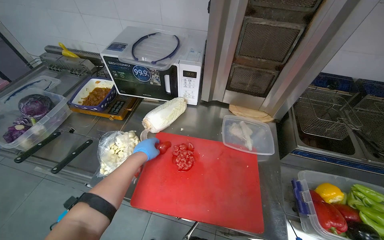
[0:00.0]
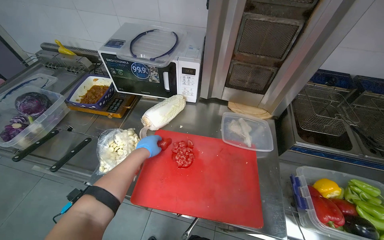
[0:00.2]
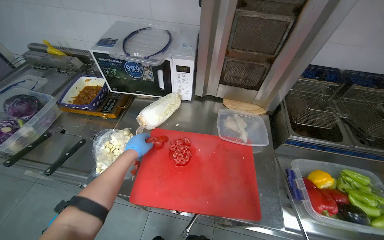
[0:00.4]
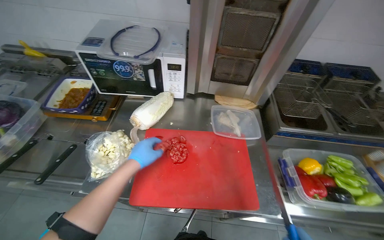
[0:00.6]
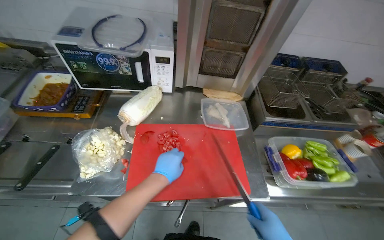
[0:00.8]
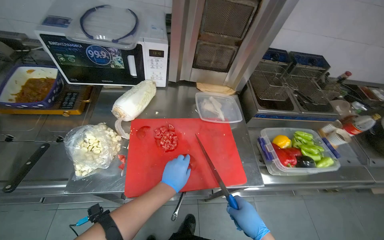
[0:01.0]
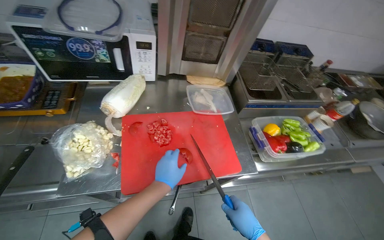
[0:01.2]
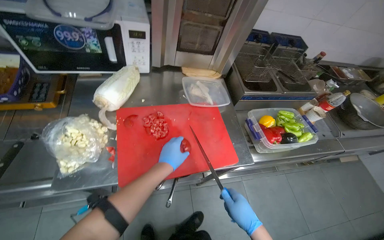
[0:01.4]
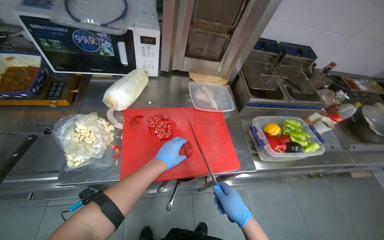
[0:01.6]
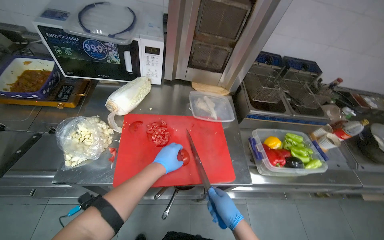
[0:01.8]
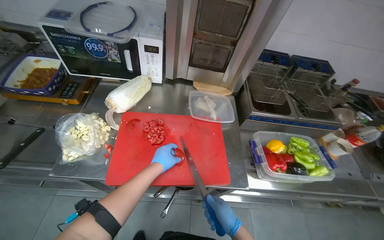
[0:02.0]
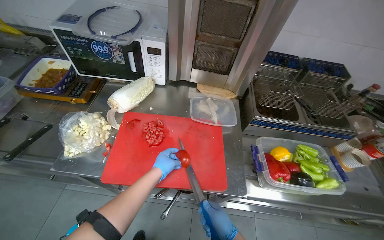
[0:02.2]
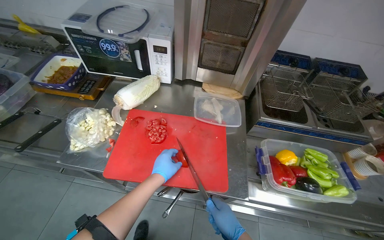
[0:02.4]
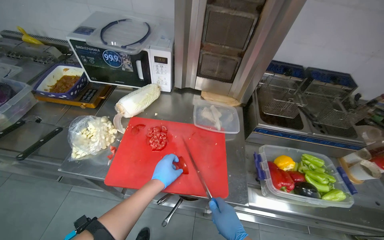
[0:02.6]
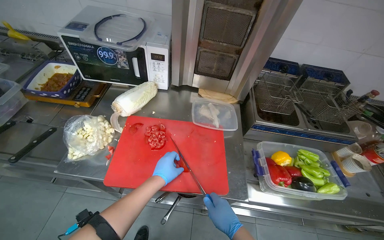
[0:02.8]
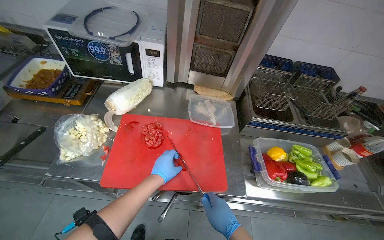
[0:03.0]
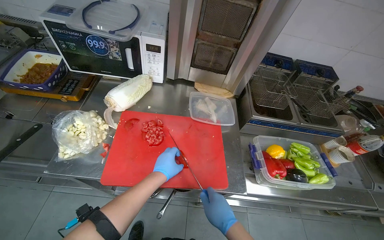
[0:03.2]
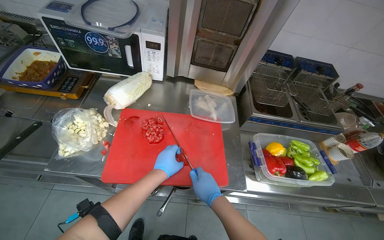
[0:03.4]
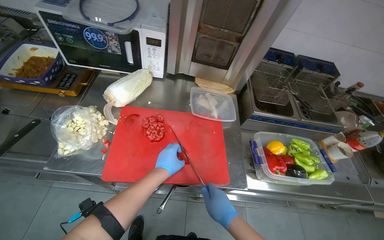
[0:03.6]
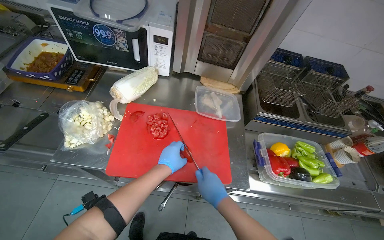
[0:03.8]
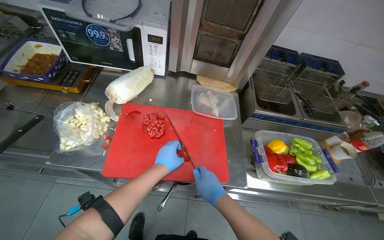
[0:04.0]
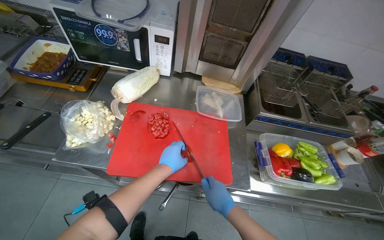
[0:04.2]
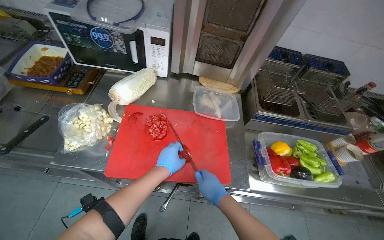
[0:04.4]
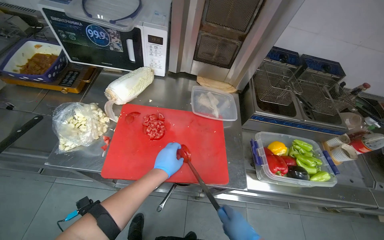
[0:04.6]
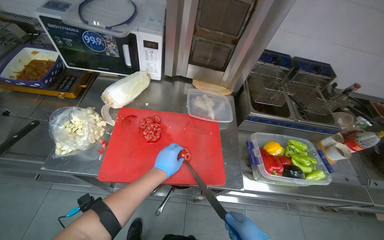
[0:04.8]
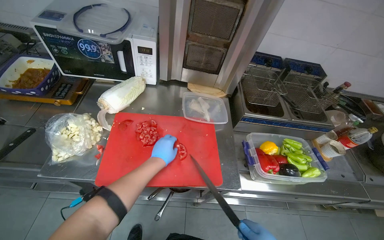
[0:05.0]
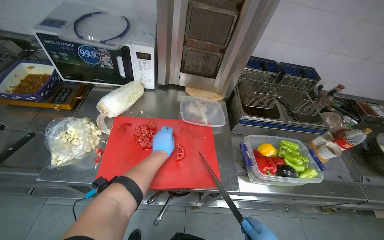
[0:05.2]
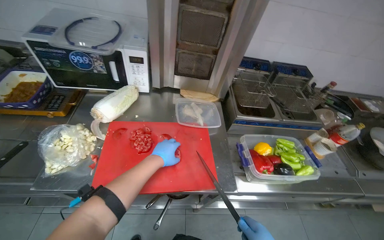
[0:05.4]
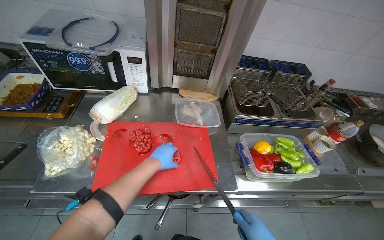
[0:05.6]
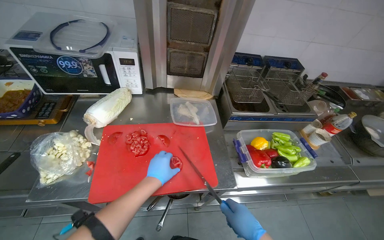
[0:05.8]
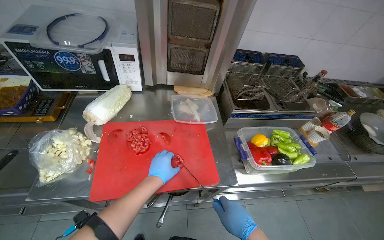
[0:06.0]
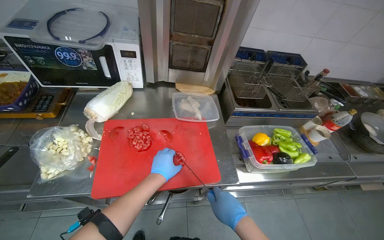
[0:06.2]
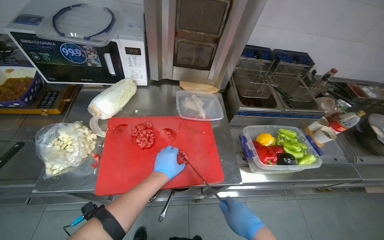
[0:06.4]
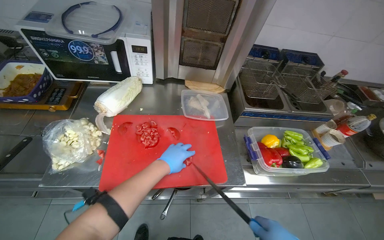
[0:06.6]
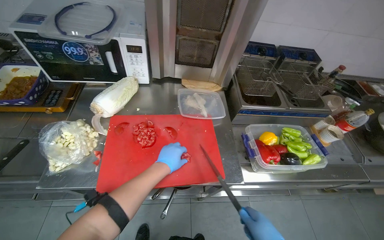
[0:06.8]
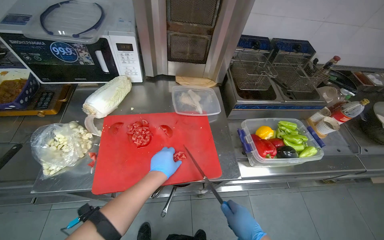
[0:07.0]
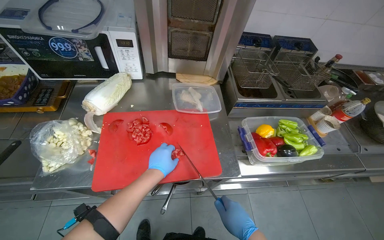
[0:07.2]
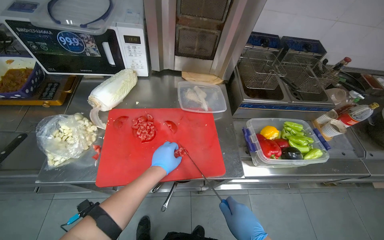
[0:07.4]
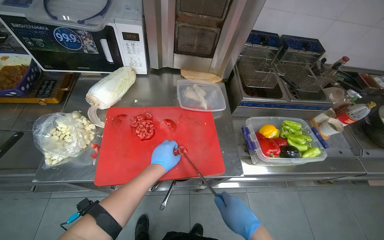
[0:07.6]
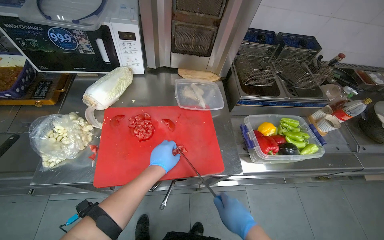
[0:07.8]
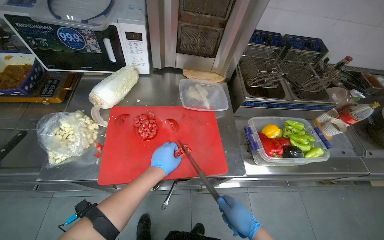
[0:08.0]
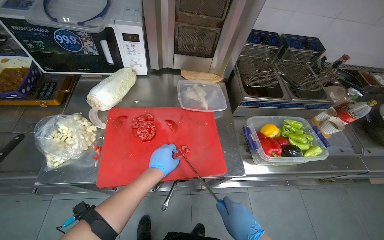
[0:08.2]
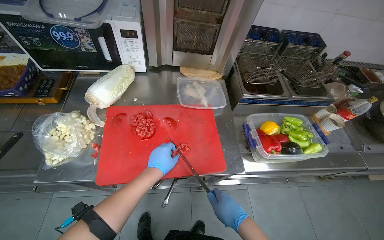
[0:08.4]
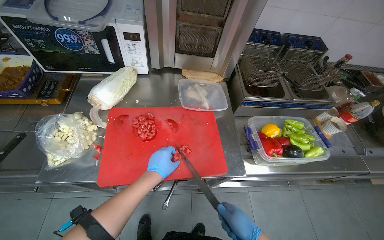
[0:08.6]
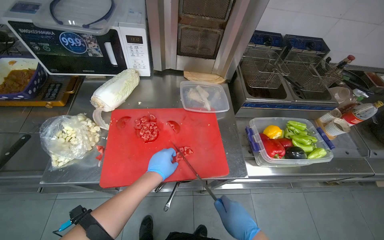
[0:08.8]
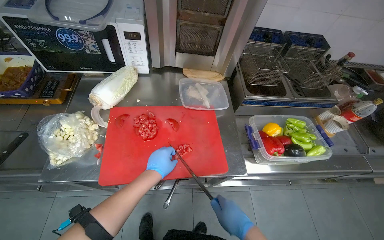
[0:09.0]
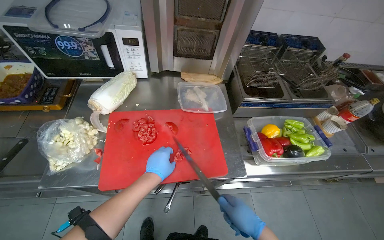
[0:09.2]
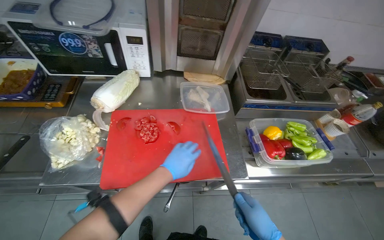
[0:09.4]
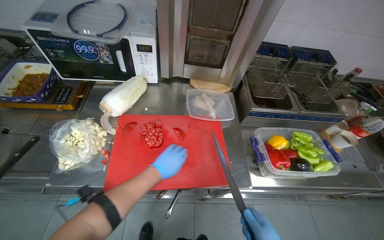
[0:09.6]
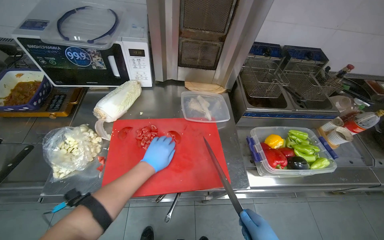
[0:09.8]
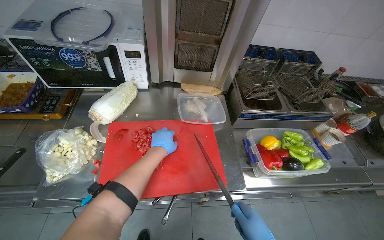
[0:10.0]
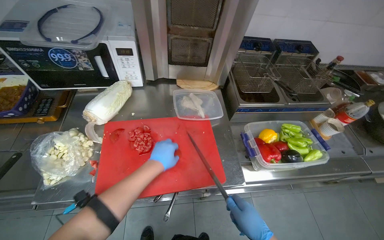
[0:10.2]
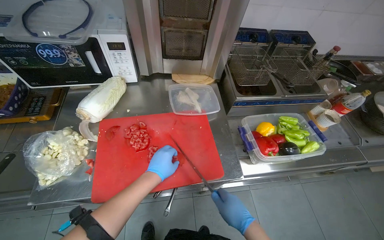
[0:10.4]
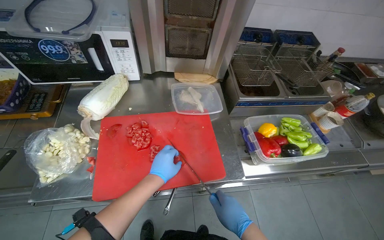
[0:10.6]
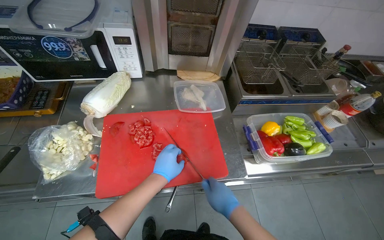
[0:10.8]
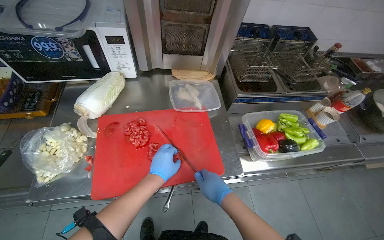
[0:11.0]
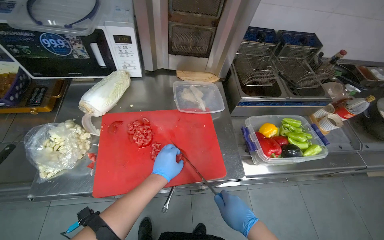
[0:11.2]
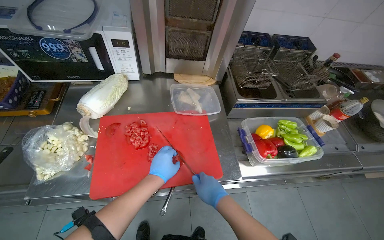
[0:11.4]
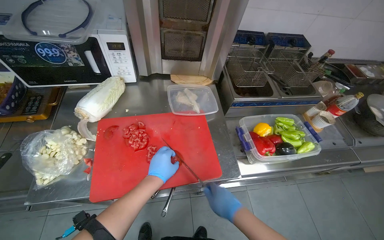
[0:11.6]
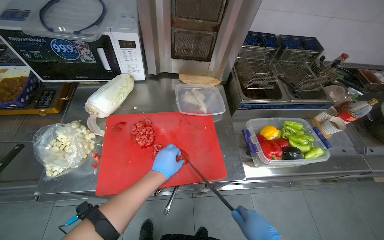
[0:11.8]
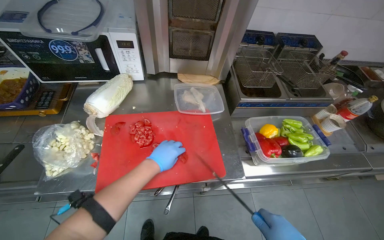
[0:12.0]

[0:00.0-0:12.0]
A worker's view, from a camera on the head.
Job: preparing food.
The whole recording: Chopping tomatoes on cutting board. The worker chops tomatoes into small pieces on a red cutting board.
0:00.0 to 0:01.6: The wearer's head swings some 25 degrees to the right. The left hand is displaced to the right by roughly 10 cm.
0:07.6 to 0:09.0: The hands make small movements and keep their place.

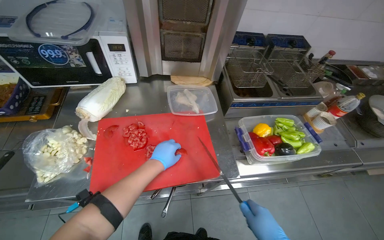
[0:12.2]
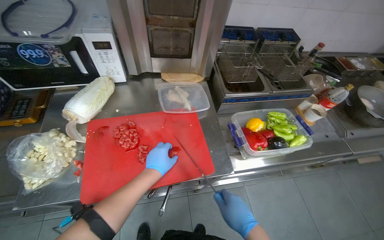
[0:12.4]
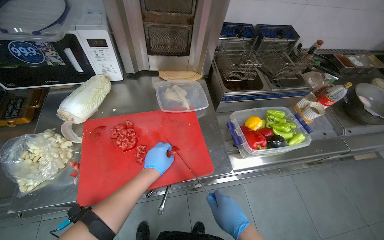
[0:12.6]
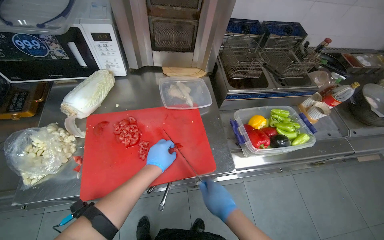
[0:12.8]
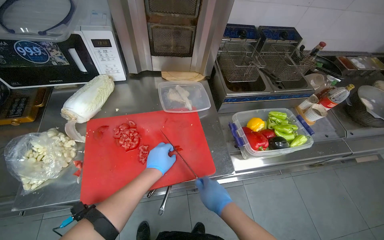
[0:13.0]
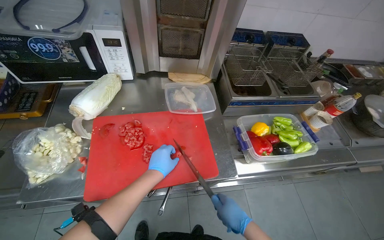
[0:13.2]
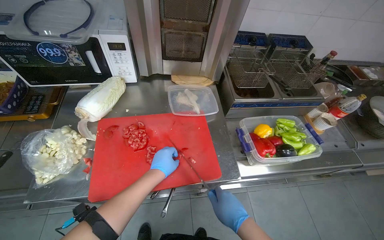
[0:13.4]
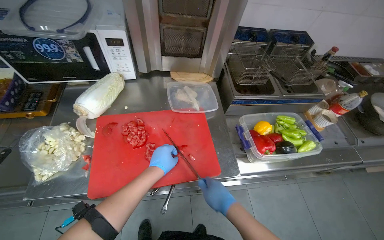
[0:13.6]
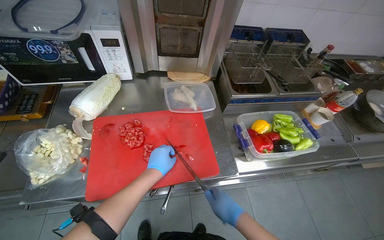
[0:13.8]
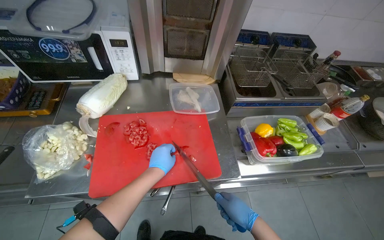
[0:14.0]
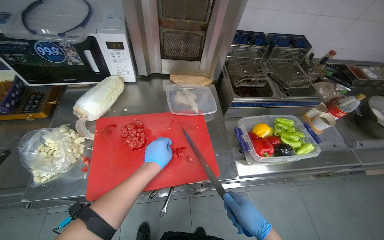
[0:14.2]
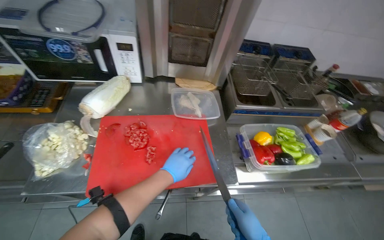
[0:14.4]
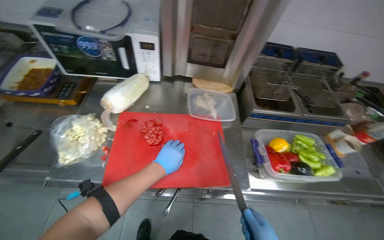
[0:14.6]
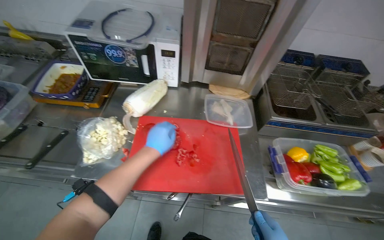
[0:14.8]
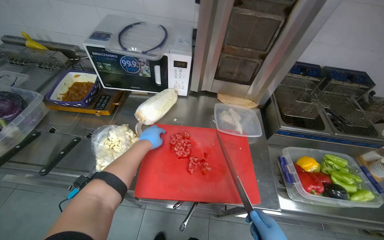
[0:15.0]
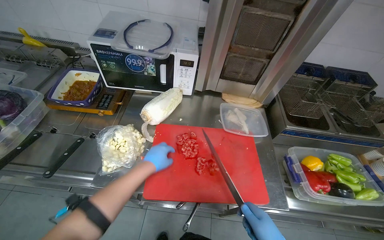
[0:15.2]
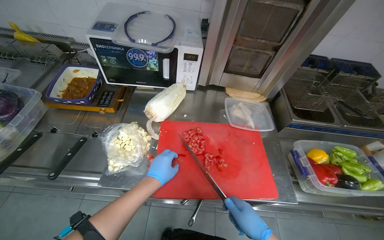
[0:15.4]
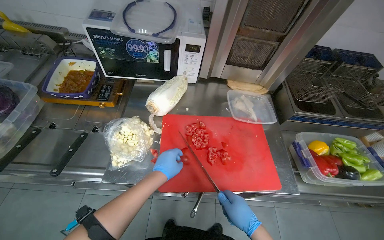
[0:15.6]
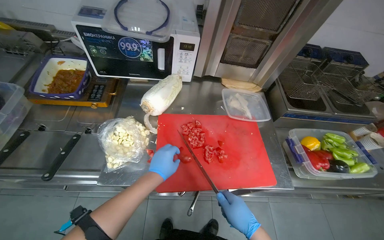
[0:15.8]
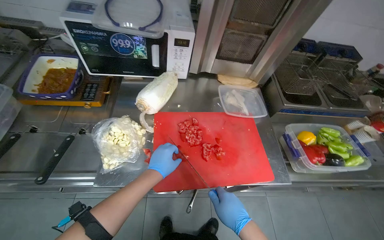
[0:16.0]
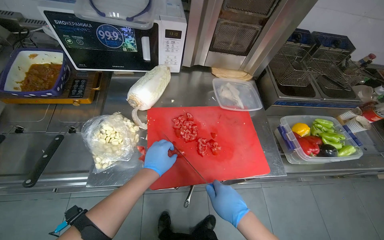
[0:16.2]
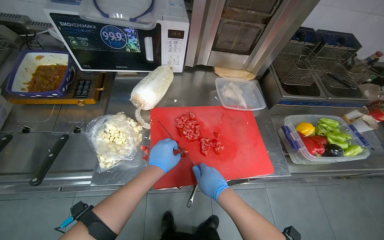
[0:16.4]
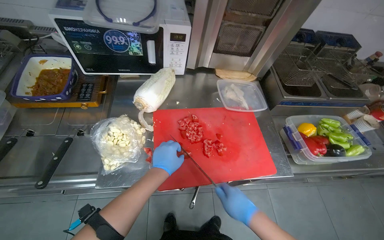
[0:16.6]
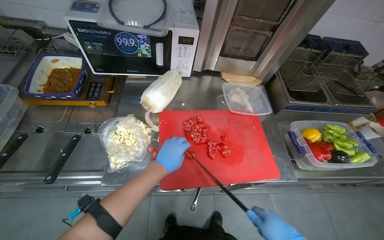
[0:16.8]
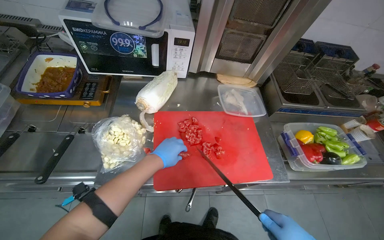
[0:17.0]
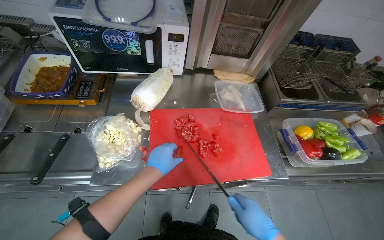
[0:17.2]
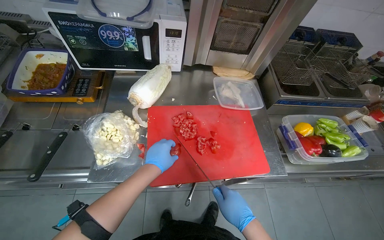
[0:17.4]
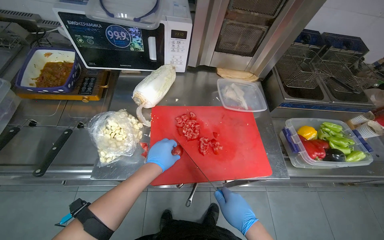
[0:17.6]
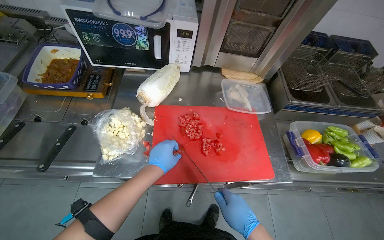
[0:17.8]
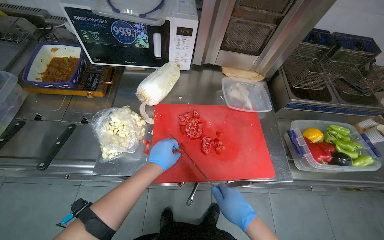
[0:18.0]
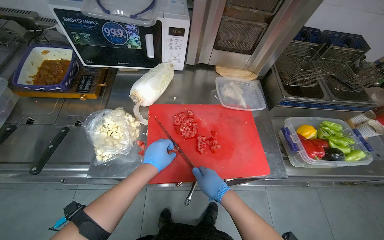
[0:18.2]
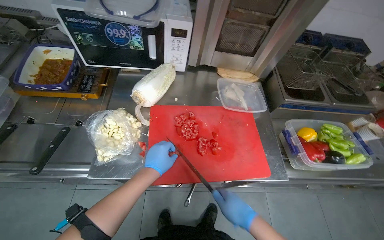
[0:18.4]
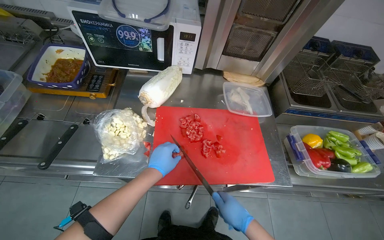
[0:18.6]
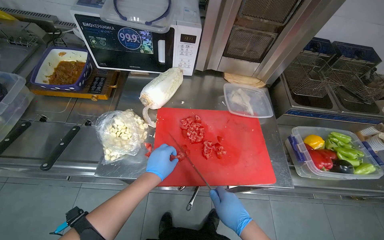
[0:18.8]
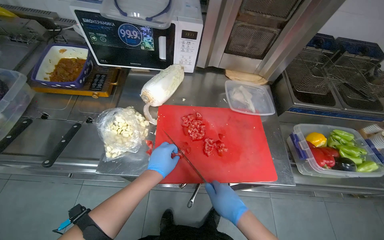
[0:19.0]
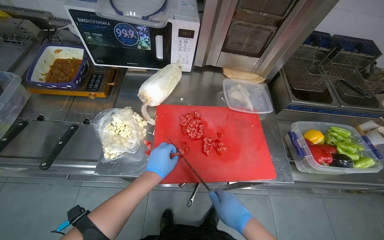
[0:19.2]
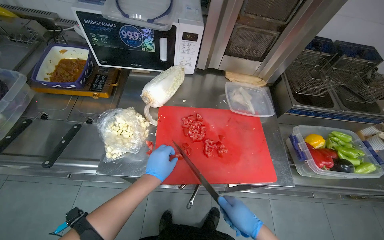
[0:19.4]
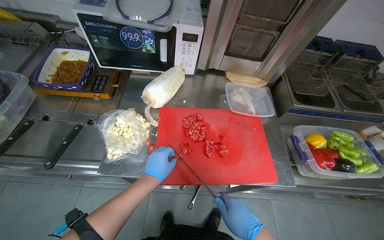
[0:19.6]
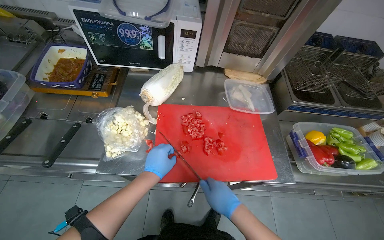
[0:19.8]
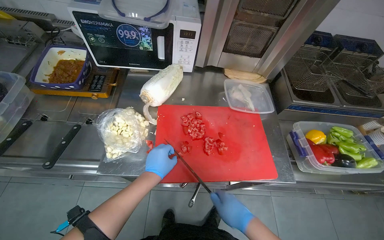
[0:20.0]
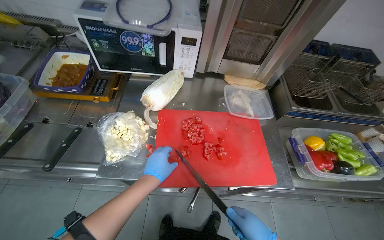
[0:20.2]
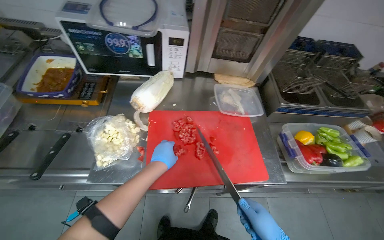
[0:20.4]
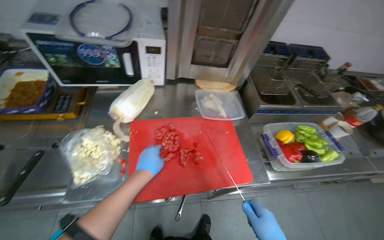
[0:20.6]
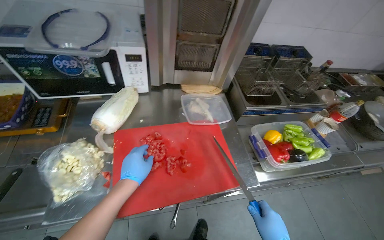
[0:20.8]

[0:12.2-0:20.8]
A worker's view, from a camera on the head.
Job: preparing food.
The whole recording: Chopping tomatoes on cutting board. The worker chops tomatoes into small pieces on a red cutting board.
0:13.6 to 0:15.0: The left hand is displaced to the left and up the picture by some 25 cm.
0:15.0 to 0:16.6: The left hand goes approximately 10 cm down the picture.
0:18.0 to 0:19.4: The hands make small movements and keep their place.
